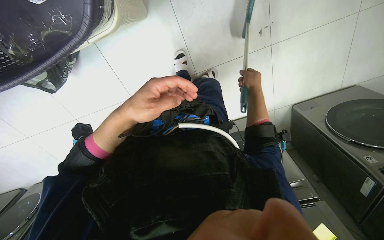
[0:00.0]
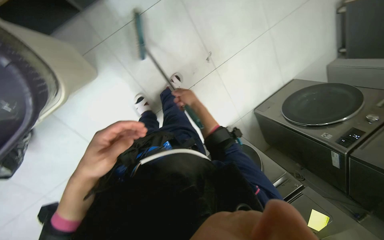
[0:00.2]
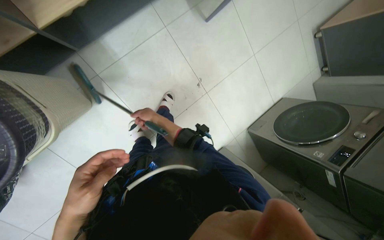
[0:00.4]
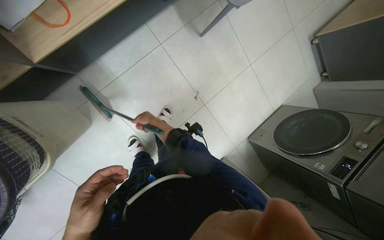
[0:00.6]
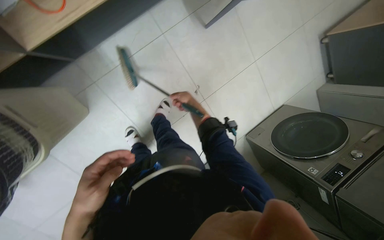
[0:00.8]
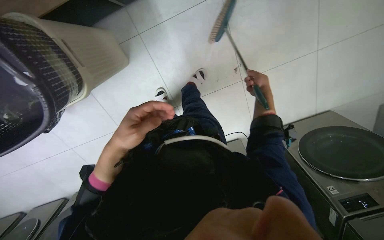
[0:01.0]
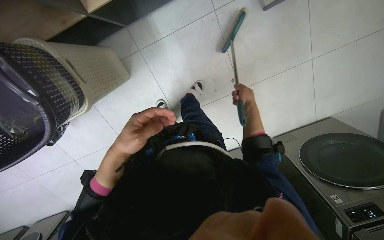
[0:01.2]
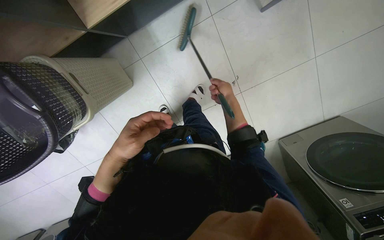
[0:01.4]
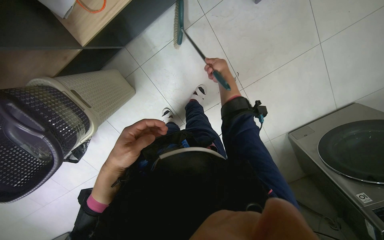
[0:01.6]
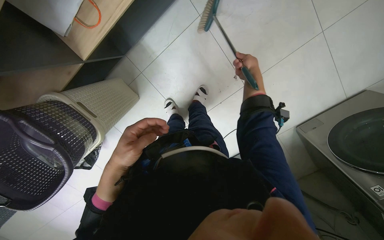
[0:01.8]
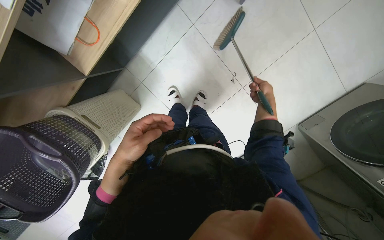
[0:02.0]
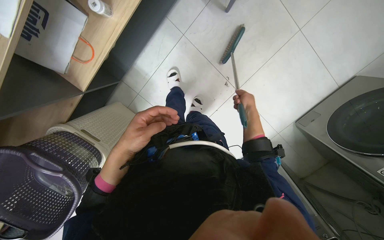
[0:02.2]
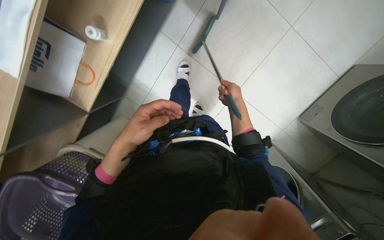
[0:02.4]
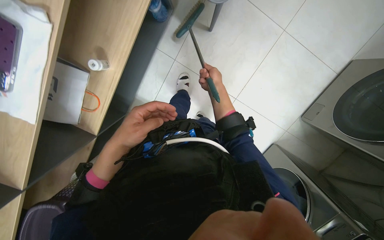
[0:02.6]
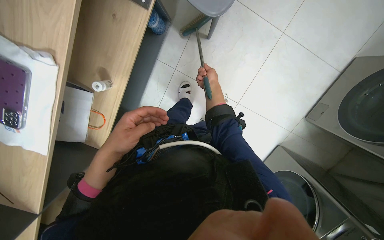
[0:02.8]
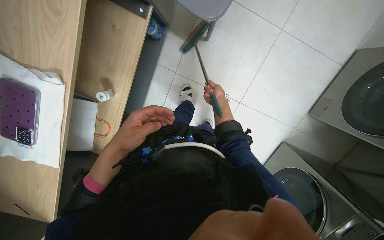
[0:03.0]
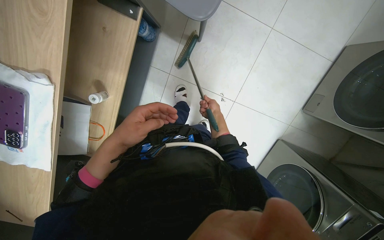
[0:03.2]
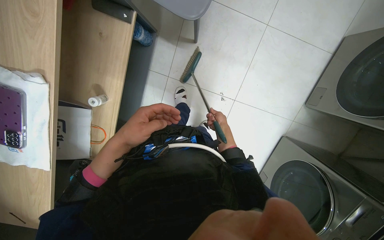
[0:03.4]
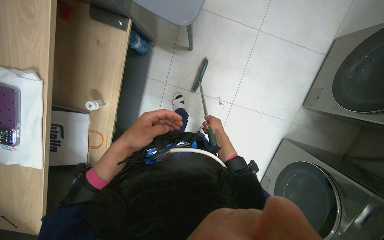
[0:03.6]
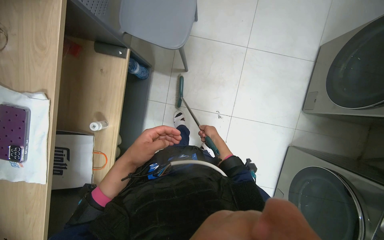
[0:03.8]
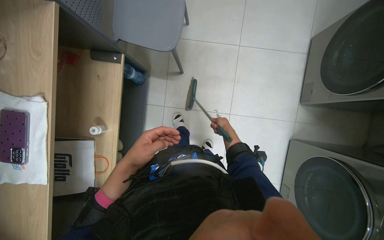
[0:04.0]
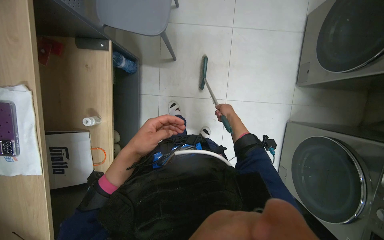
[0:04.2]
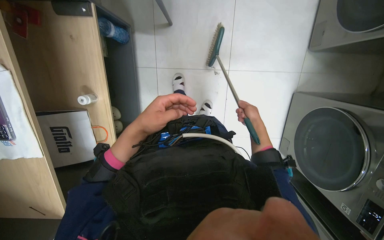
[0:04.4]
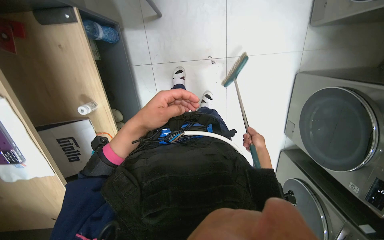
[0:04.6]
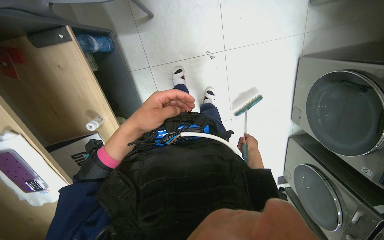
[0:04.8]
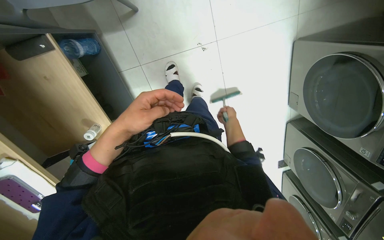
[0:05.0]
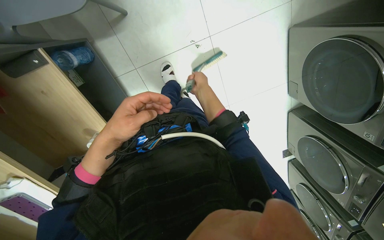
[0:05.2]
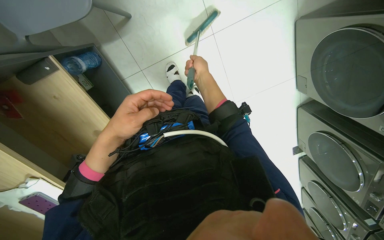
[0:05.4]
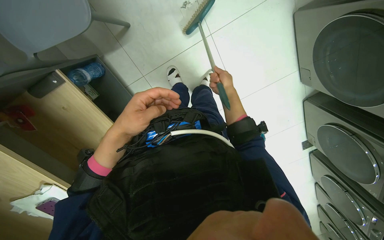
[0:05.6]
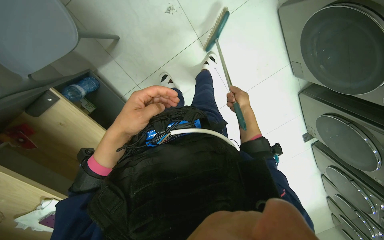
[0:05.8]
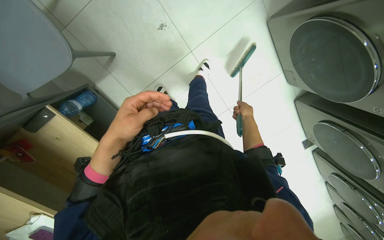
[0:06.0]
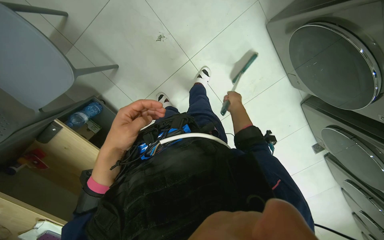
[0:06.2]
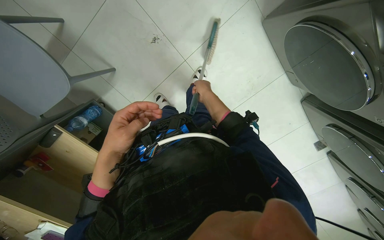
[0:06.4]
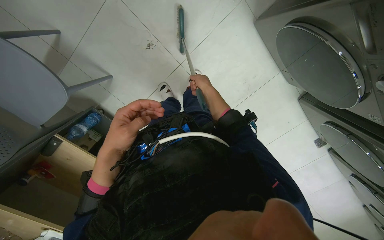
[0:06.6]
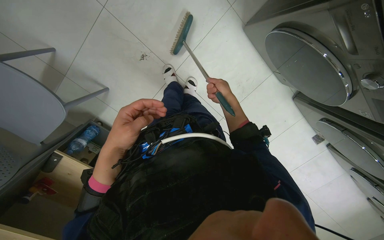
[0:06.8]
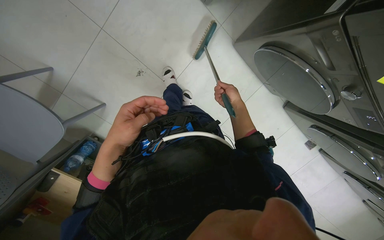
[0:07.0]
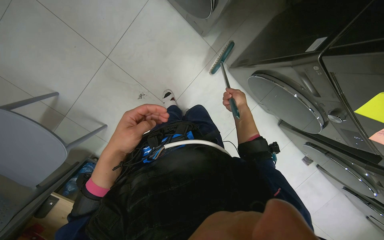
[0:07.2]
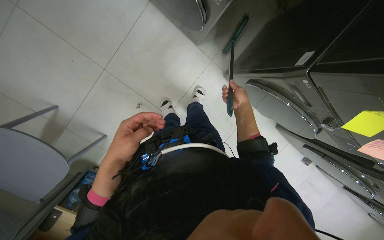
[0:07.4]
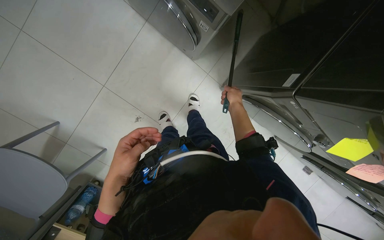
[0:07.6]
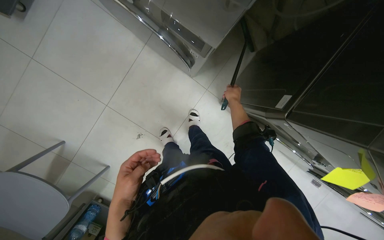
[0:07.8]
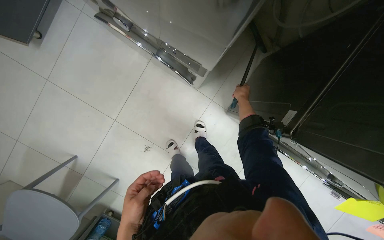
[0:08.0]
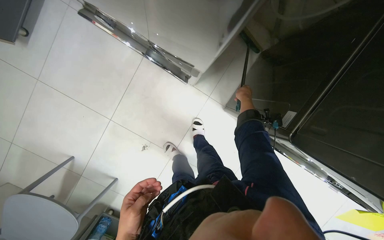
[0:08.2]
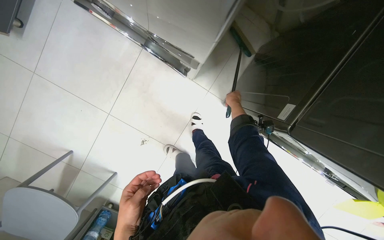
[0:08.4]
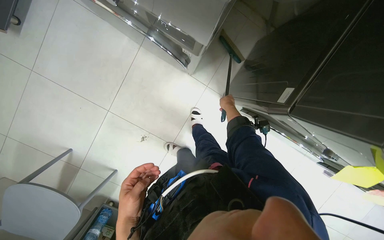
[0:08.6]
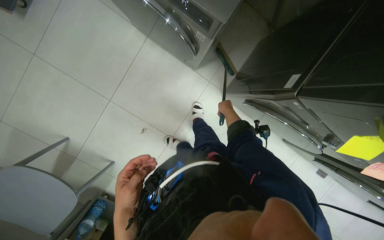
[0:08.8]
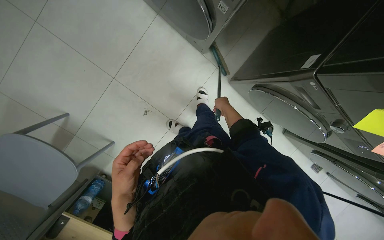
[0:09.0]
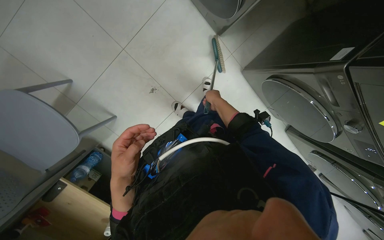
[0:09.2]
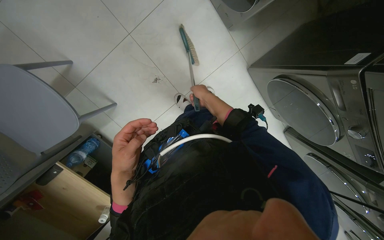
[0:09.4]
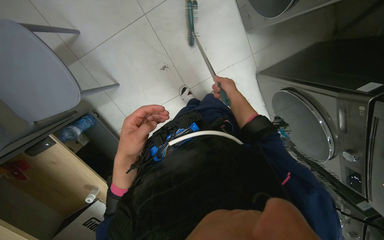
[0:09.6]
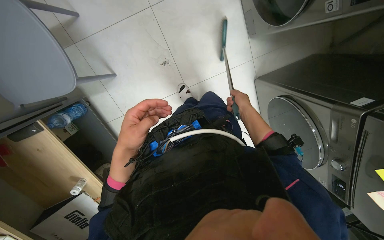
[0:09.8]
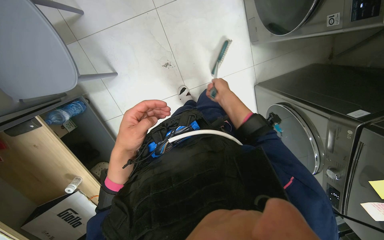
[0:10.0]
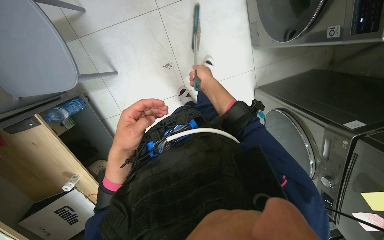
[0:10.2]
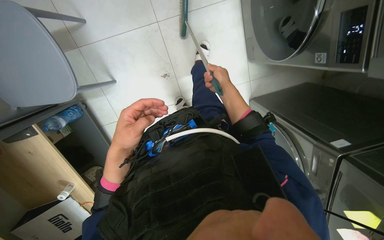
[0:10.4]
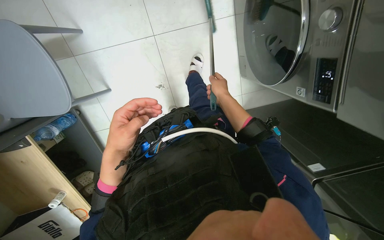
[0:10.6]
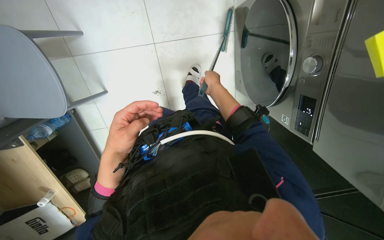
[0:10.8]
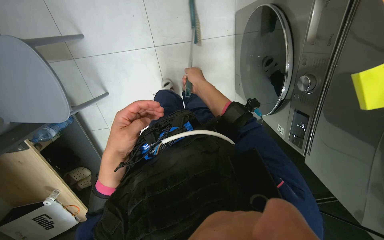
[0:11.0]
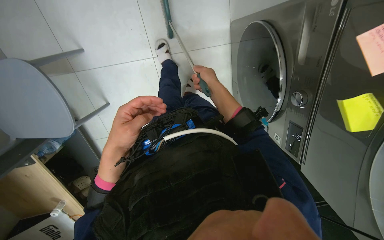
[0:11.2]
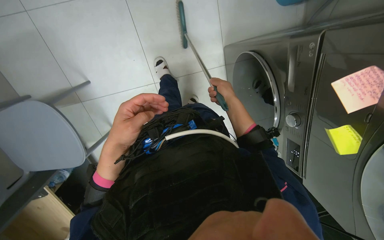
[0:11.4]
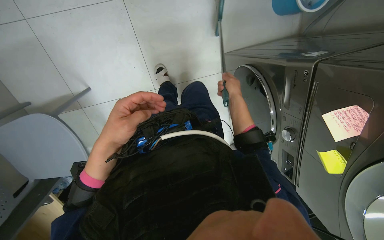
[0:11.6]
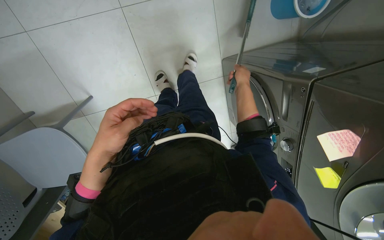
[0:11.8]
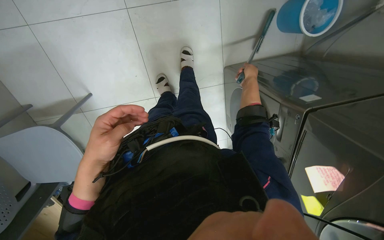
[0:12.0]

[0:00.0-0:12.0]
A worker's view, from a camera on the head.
Job: sweeping floor.
The whole recording: Sweeping floor with broom and dustpan. The worker sweeps the floor with a broom and dustpan, moving a chair to clear the area.
0:00.0 to 0:01.6: The camera is carried approximately 40 cm.
0:01.6 to 0:03.0: Everything in view rotates some 30 degrees counterclockwise. The right hand travels to the right and back again, some 25 cm each way.
0:03.0 to 0:04.4: The left hand heads to the right, covering roughly 20 cm. Meanwhile the right hand heads down the picture, to the right and nearer to the camera, covering roughly 40 cm.
0:04.4 to 0:06.0: Everything in view rotates approximately 35 degrees counterclockwise.
0:06.0 to 0:07.6: The camera is carried approximately 50 cm.
0:09.0 to 0:10.4: The scene turns roughly 35 degrees clockwise in the picture.
0:10.4 to 0:12.0: The wearer moves some 70 cm.

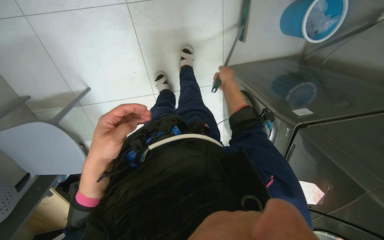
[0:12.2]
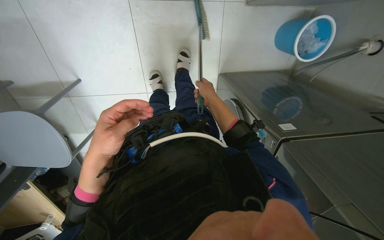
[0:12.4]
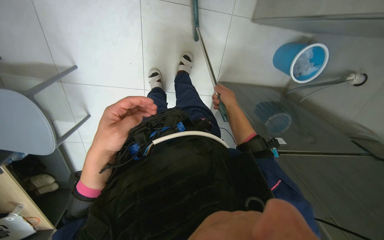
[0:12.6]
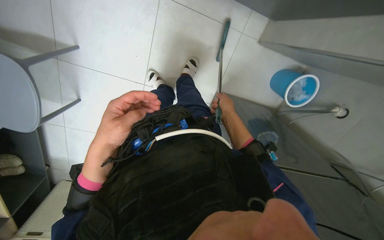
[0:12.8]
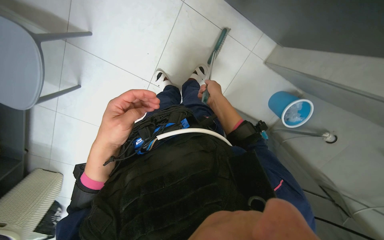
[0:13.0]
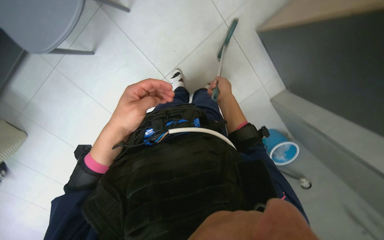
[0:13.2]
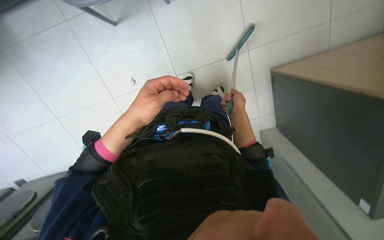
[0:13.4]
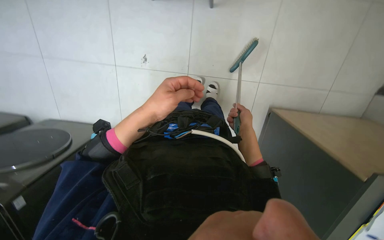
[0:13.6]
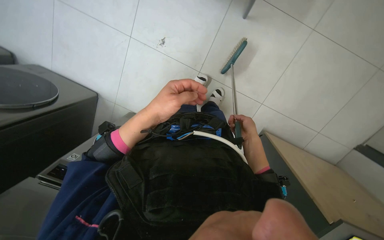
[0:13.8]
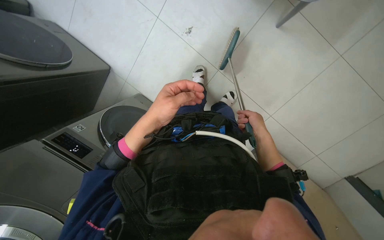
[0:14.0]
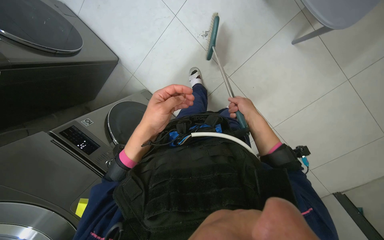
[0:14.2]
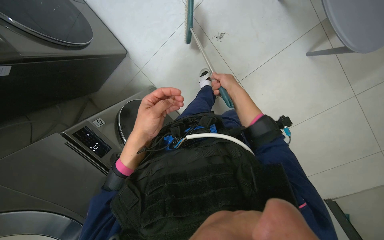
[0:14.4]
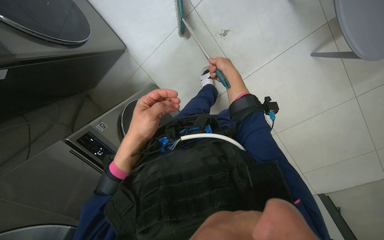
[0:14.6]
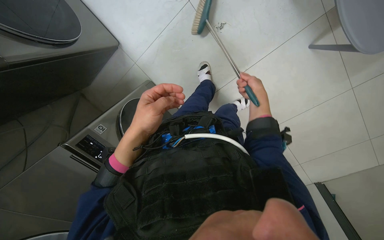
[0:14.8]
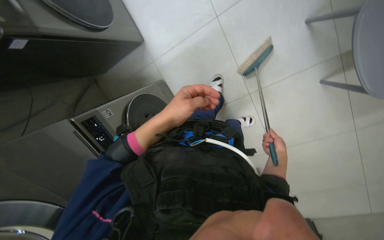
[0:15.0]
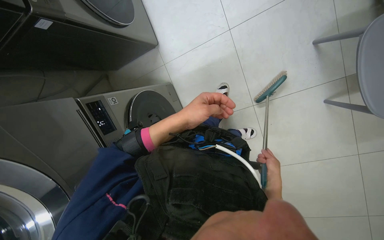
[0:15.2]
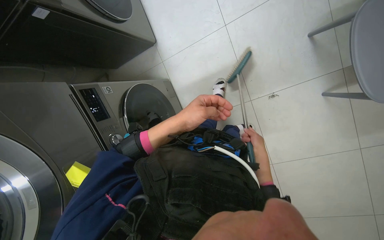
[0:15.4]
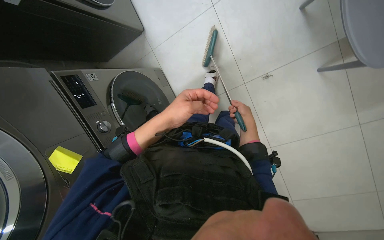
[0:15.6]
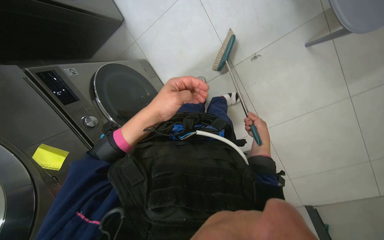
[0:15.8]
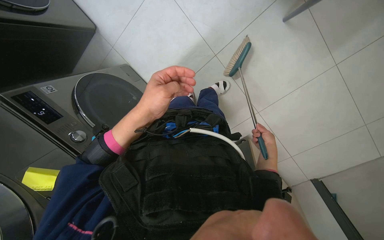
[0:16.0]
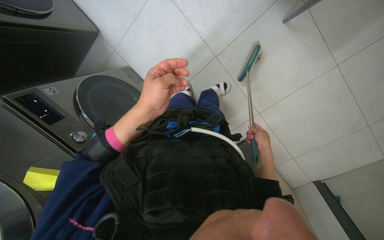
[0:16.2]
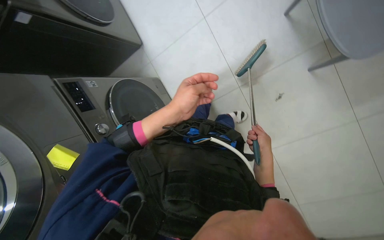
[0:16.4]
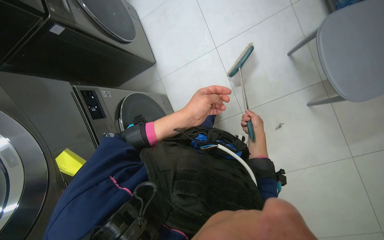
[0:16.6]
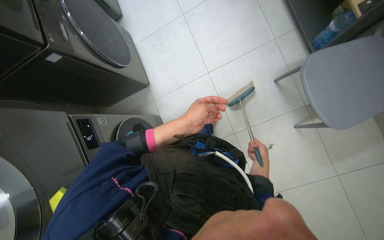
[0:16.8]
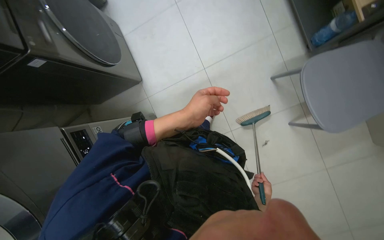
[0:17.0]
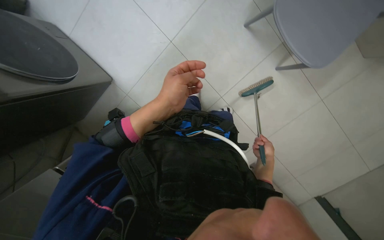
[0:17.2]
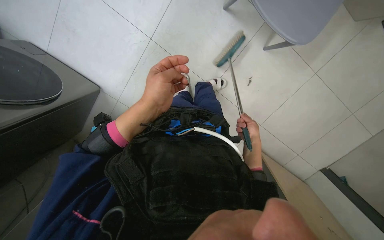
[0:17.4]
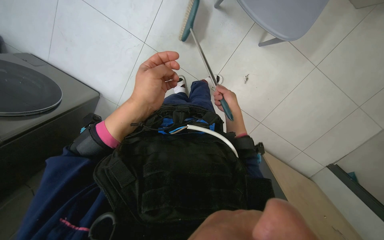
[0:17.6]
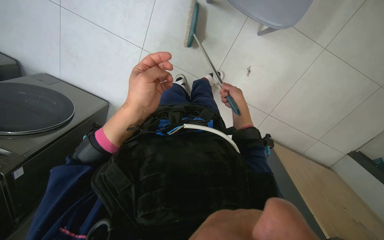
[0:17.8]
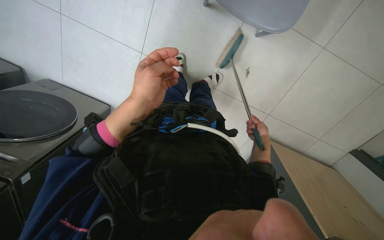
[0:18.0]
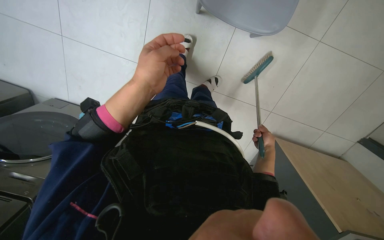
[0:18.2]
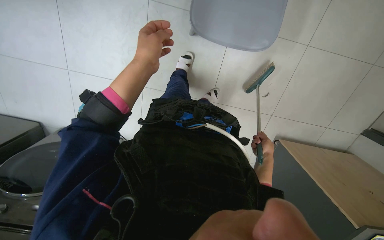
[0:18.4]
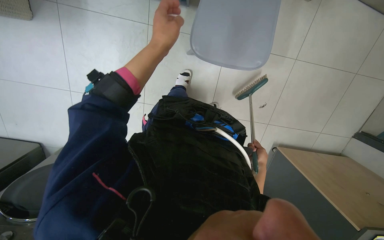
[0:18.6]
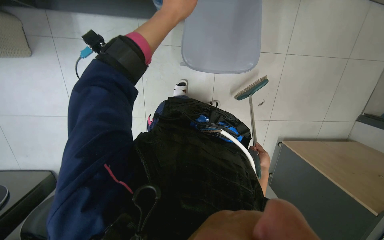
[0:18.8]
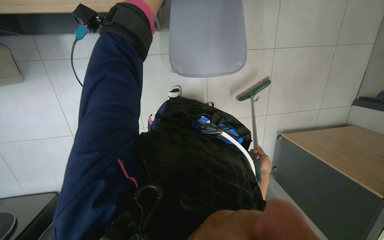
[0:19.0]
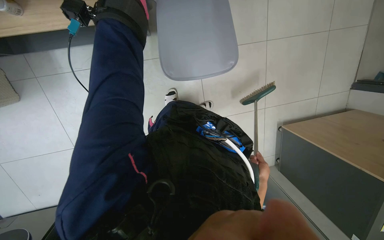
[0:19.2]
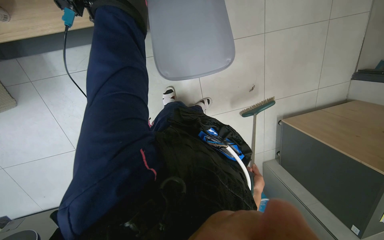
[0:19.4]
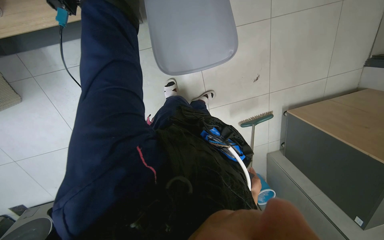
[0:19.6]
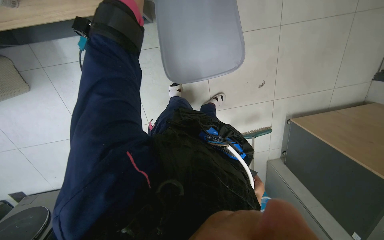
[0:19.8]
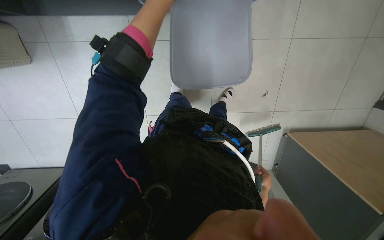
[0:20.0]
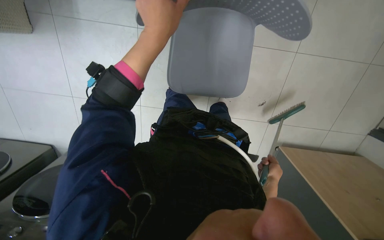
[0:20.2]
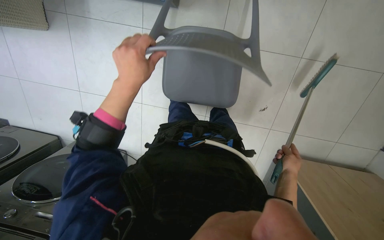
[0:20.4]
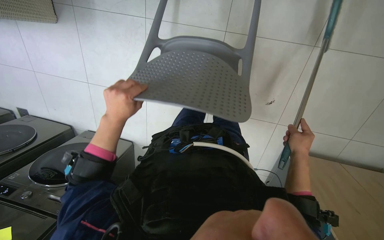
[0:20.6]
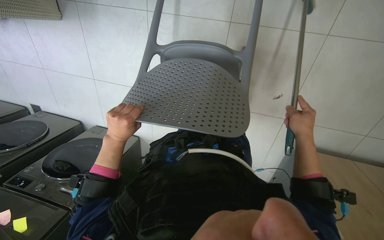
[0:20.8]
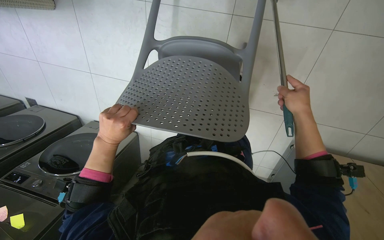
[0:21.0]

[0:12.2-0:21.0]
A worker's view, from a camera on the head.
Job: sweeping floor.
The whole recording: Sweeping floor with broom and dustpan. The worker sweeps the floor with a broom and dustpan, moving a chair to clear the area.
0:12.2 to 0:13.6: The view pans to the right by some 25 degrees. The camera pitches upward, by roughly 15 degrees. The scene rotates clockwise by approximately 70 degrees.
0:15.2 to 0:16.6: The right hand goes up and down the picture, about 20 cm each way, reversing 2 times.
0:16.6 to 0:18.0: The right hand goes up and down the picture, approximately 40 cm each way, reversing 2 times.
0:18.0 to 0:19.6: The scene rotates counterclockwise by roughly 40 degrees. The right hand goes about 20 cm down the picture.
0:19.6 to 0:21.0: The scene rotates clockwise by roughly 25 degrees. The right hand shifts roughly 50 cm up the picture and to the right.
